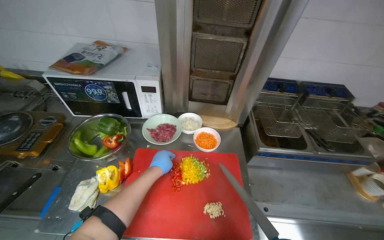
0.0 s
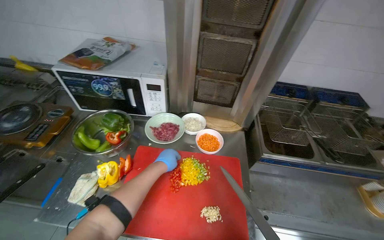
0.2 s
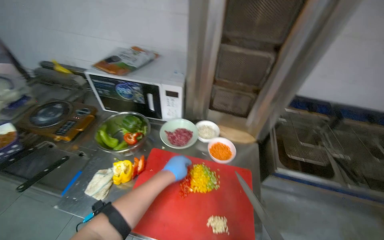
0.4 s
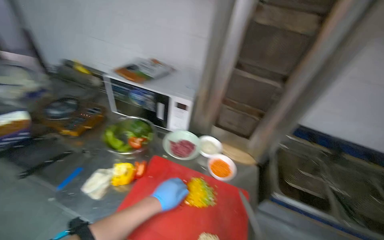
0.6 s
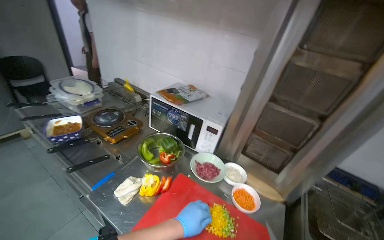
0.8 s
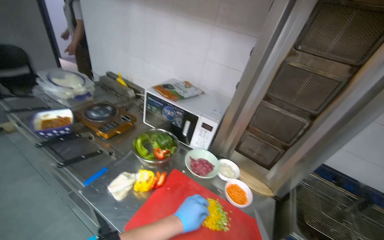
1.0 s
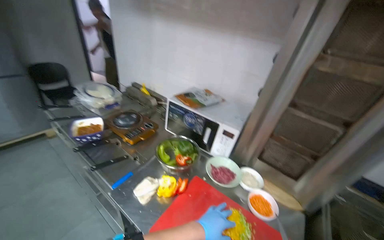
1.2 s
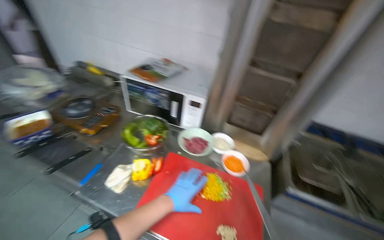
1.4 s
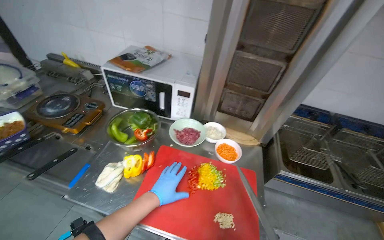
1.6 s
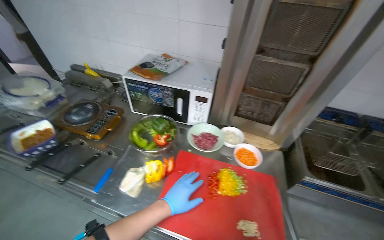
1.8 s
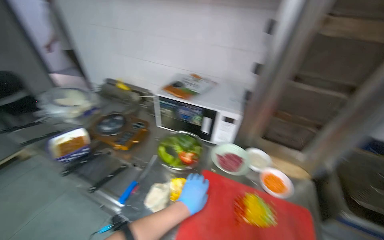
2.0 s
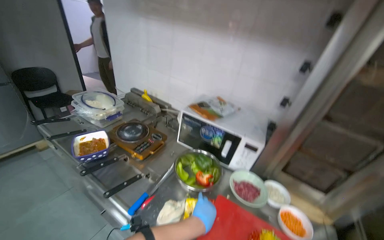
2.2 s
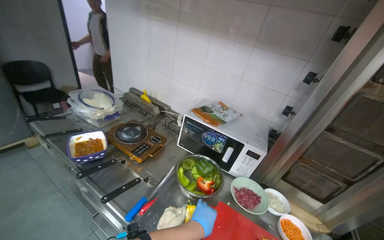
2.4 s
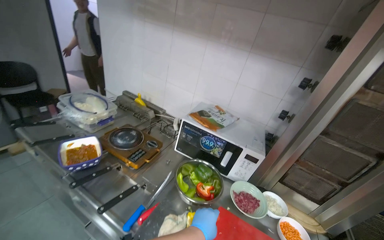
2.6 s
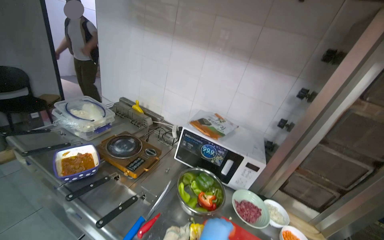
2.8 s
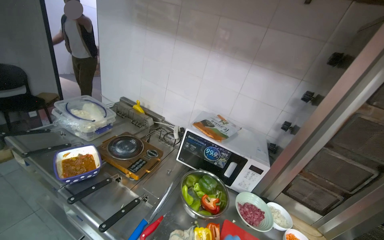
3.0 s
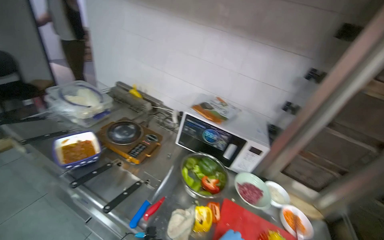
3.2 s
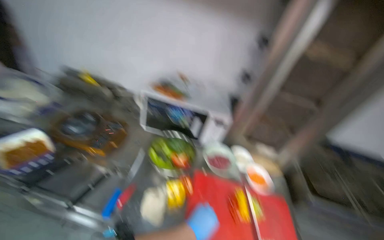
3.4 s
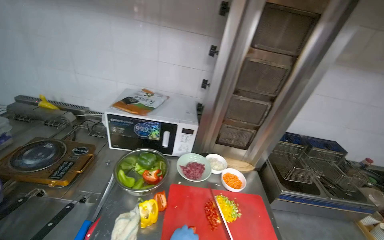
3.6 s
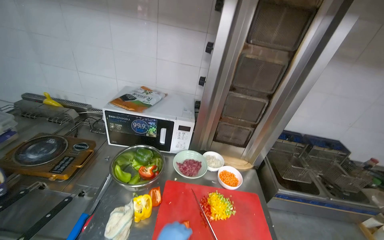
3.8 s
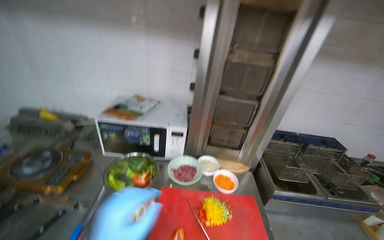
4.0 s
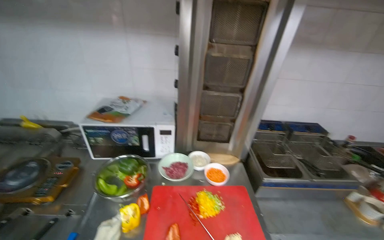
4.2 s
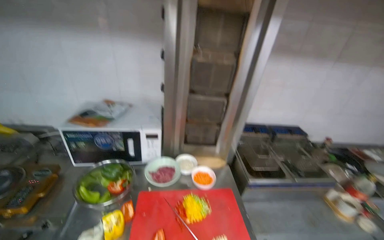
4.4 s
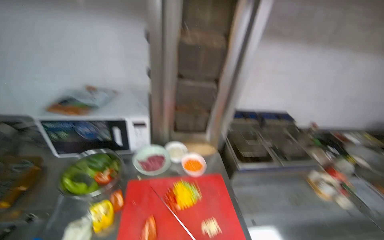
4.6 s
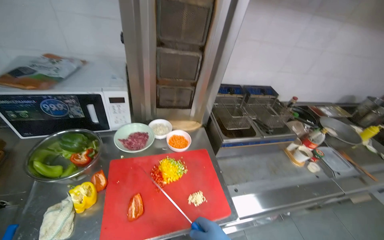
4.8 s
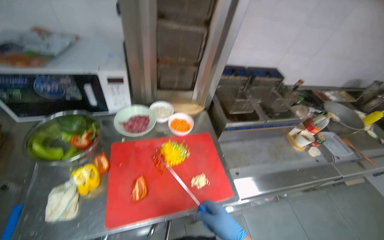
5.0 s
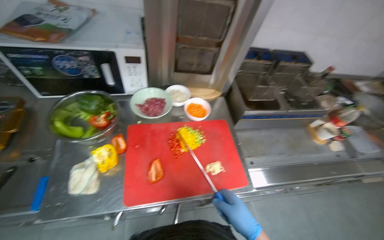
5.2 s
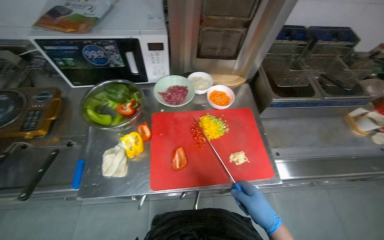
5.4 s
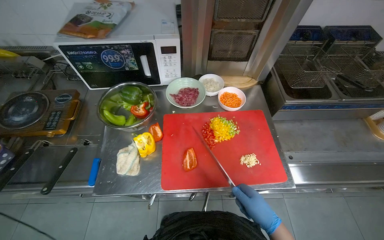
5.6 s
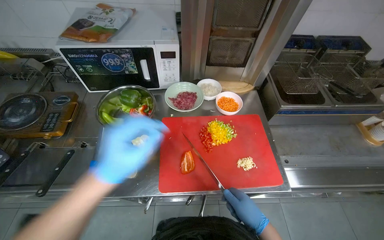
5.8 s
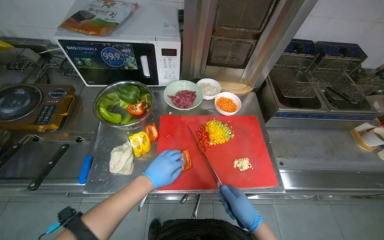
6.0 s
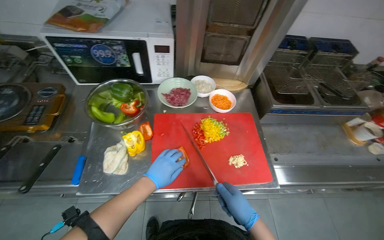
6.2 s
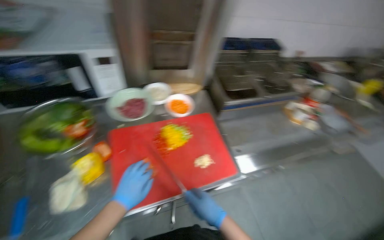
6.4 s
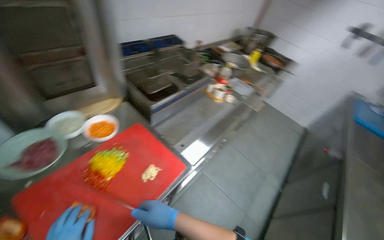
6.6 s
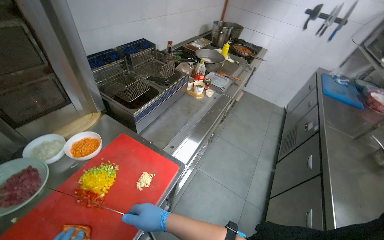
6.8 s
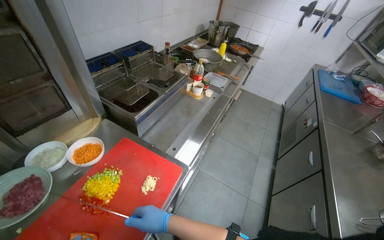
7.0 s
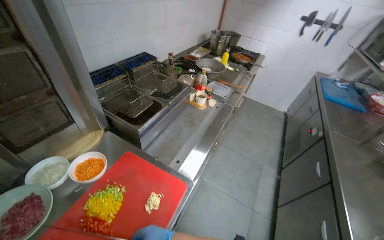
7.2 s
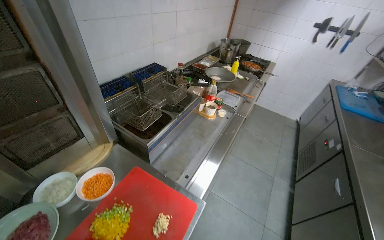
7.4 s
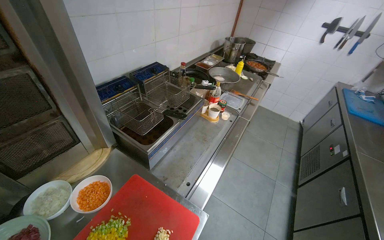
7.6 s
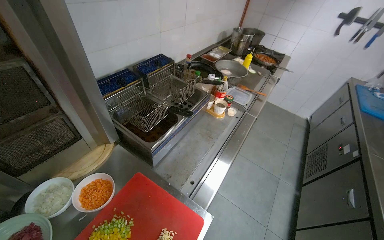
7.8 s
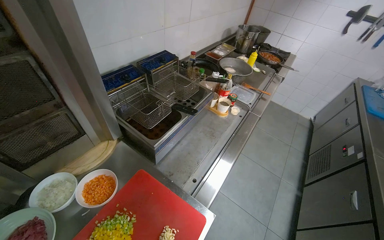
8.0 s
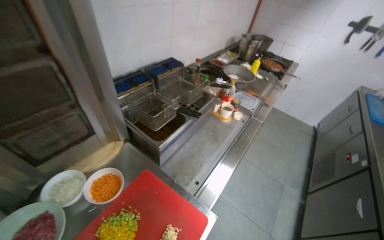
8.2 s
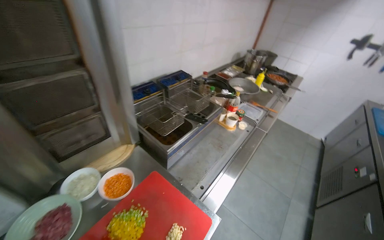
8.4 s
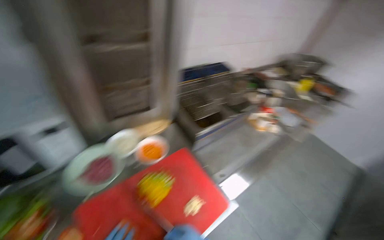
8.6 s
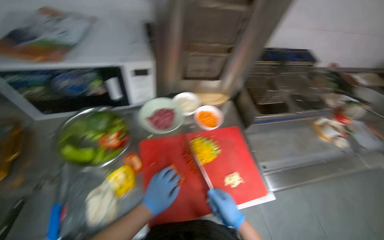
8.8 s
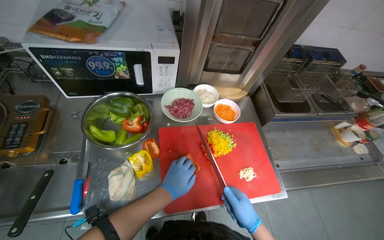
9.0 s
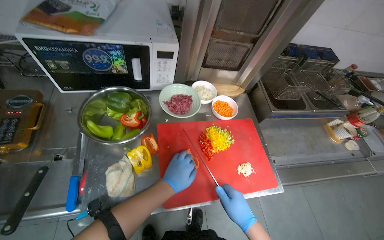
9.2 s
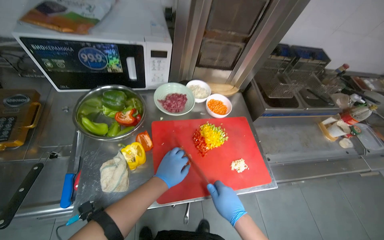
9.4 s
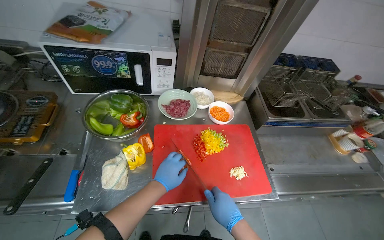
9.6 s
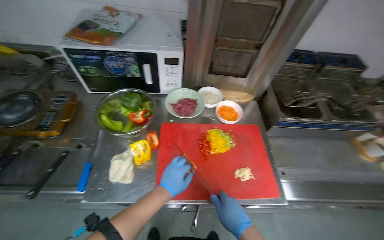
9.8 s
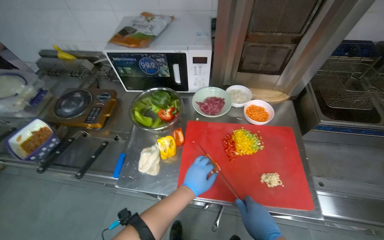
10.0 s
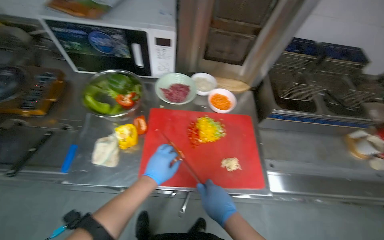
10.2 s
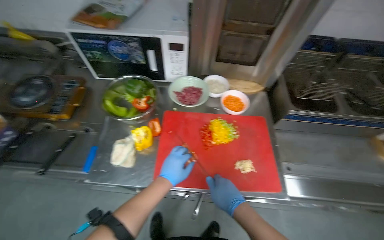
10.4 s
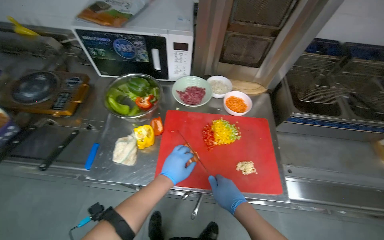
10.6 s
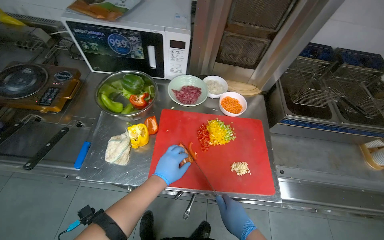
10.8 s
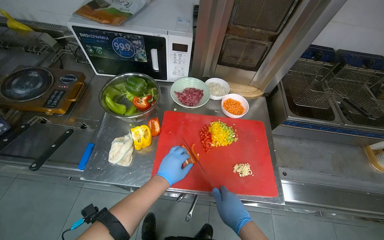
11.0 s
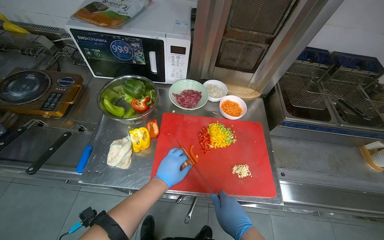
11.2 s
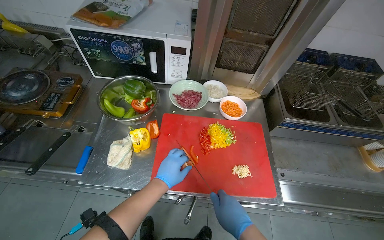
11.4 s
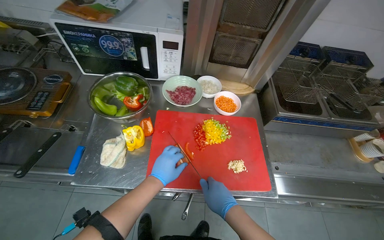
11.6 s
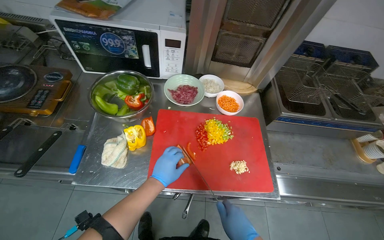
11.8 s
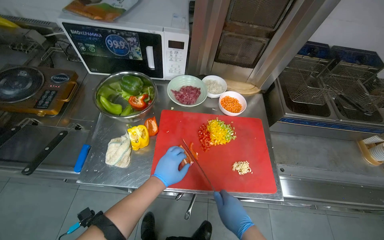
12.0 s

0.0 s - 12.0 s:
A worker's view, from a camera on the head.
Job: preparing food.
The whole recording: Slicing peppers on cutting board. The worker slices various colored peppers on a red cutting board.
1.6 s - 3.0 s: The view tips upward by about 15 degrees.
3.0 s - 4.4 s: The head rotates about 30 degrees to the right.
4.4 s - 6.0 s: The wearer looks approximately 25 degrees further downward.
6.0 s - 7.6 s: The wearer looks roughly 60 degrees further to the right.
7.6 s - 9.0 s: The wearer looks approximately 50 degrees further to the left.
10.4 s - 12.0 s: The hands make small movements and keep their place.

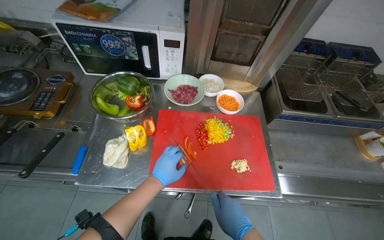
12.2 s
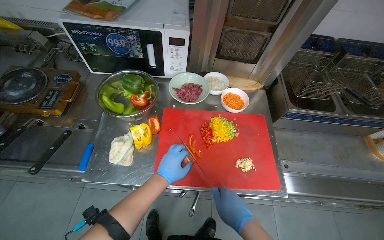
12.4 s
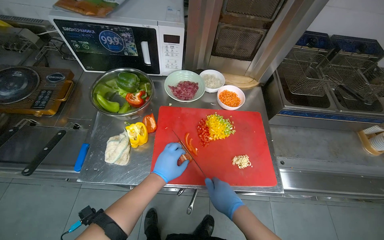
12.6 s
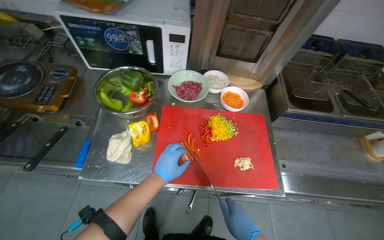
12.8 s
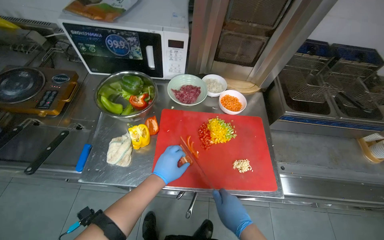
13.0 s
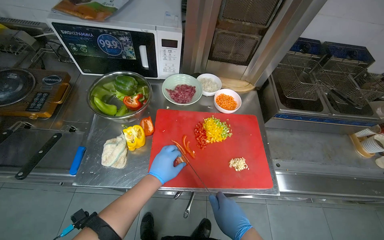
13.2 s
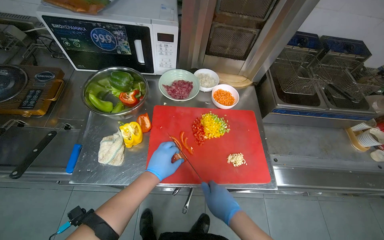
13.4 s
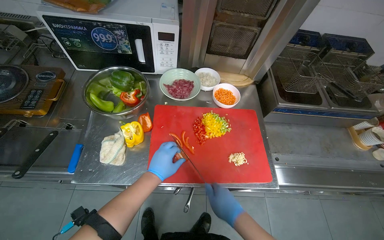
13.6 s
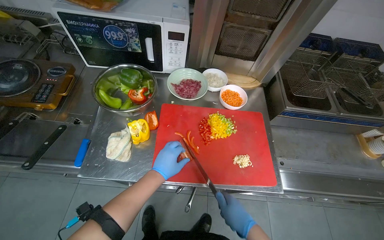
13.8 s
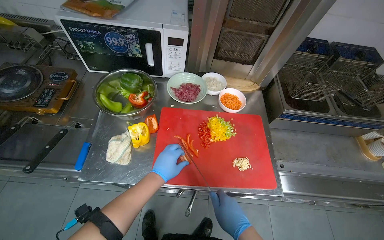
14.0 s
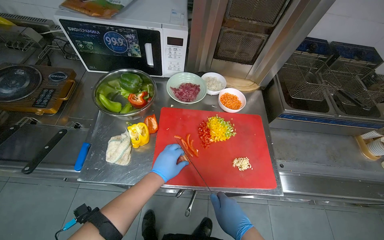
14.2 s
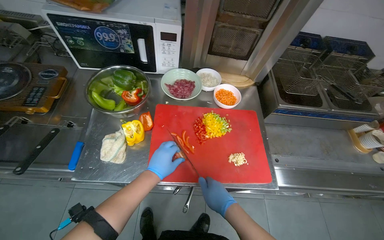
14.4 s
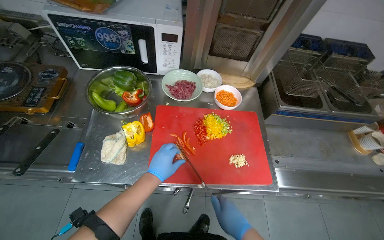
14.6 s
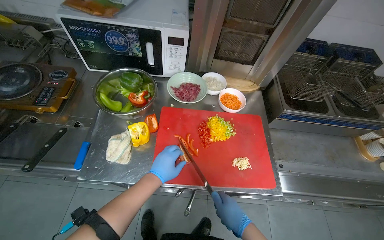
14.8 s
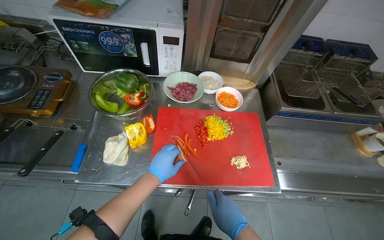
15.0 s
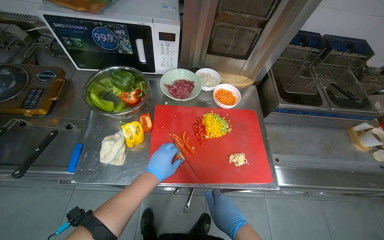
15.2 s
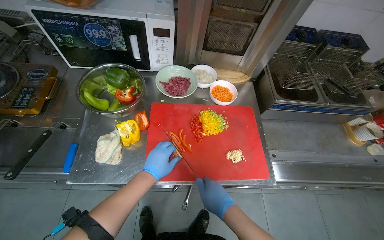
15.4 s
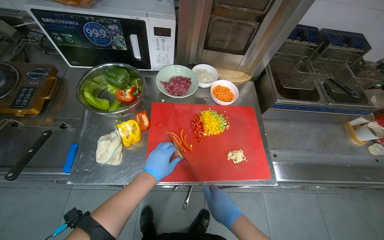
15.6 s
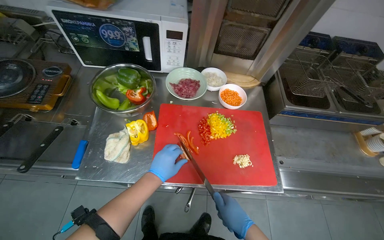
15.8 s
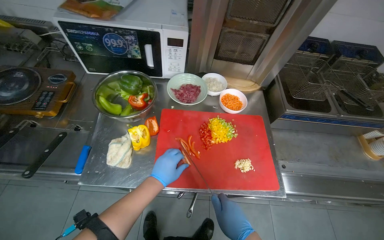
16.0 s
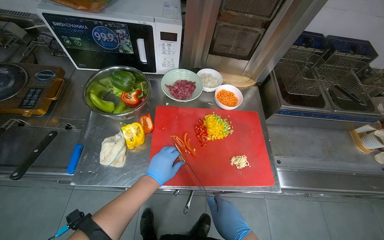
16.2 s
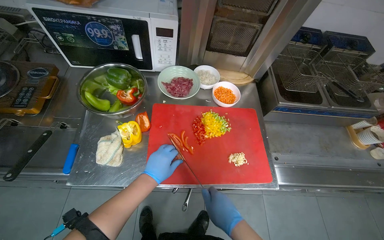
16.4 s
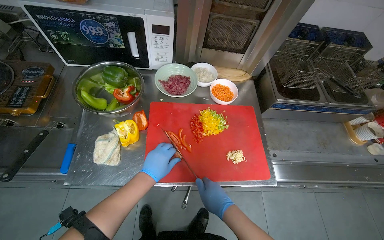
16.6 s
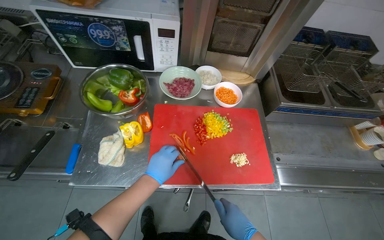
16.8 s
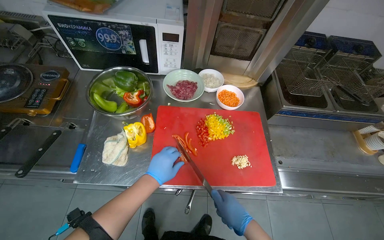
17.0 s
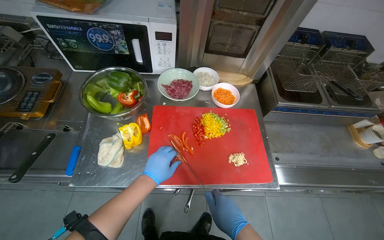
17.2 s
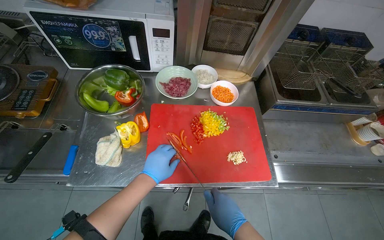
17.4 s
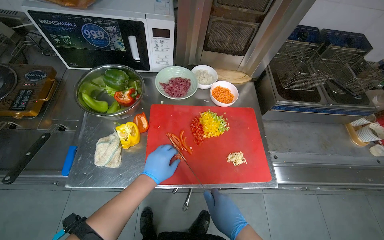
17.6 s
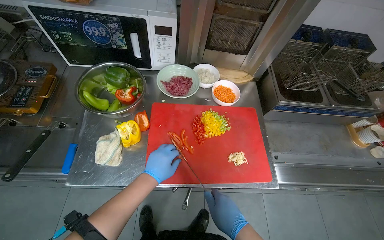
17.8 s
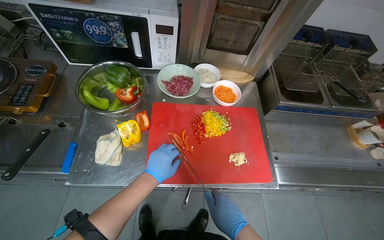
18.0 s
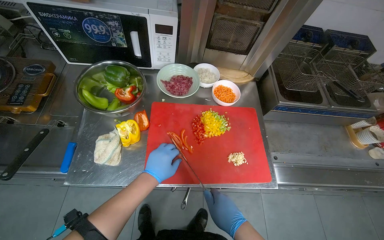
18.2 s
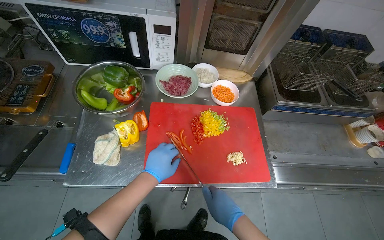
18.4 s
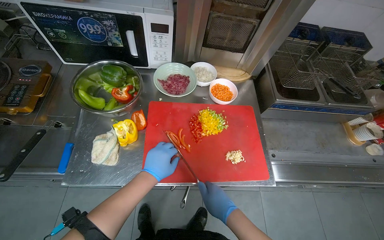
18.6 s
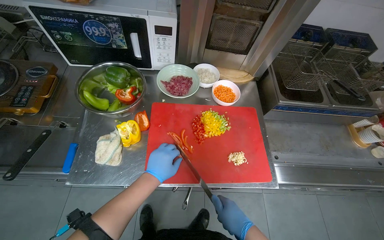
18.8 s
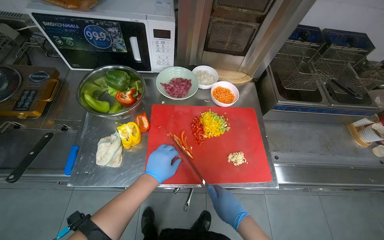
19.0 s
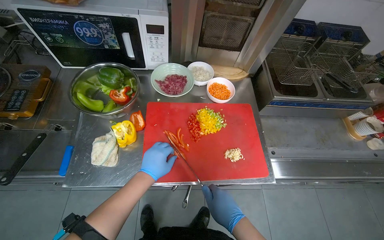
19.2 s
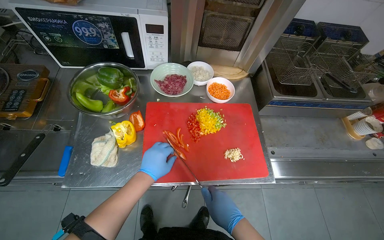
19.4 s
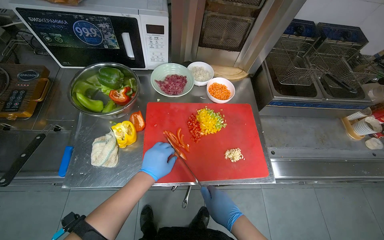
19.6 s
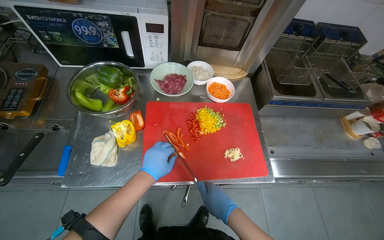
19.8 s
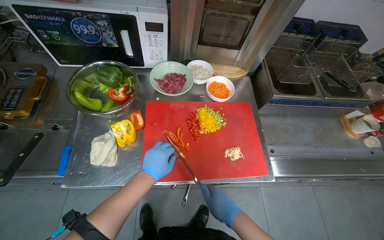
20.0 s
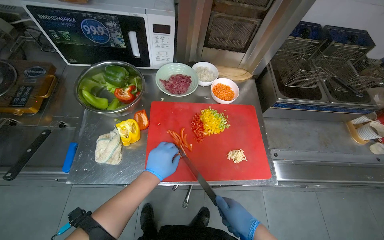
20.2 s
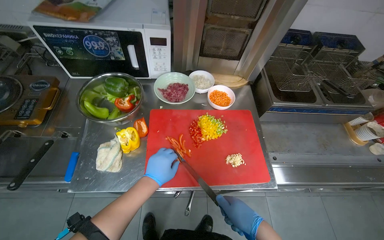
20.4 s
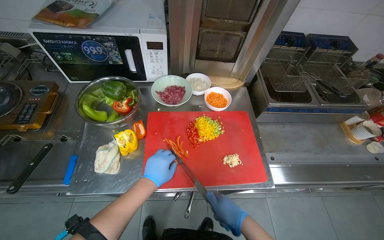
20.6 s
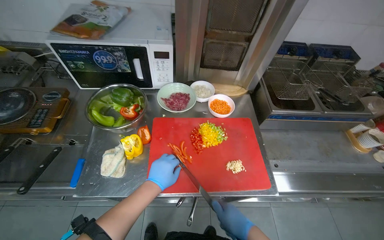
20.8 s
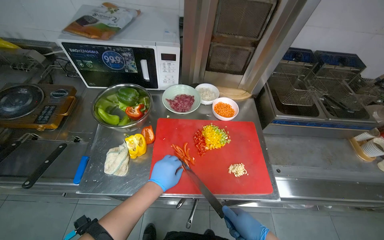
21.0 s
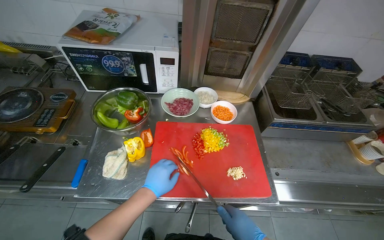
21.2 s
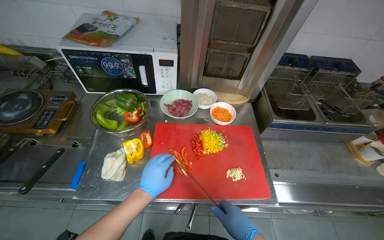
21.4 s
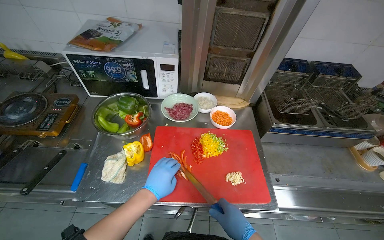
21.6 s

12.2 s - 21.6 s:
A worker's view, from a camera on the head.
Job: preparing food.
The whole recording: Slicing peppers on cutting board. The worker slices various colored peppers on a red cutting board.
12.2 s - 20.0 s: The hands are busy where they are.
